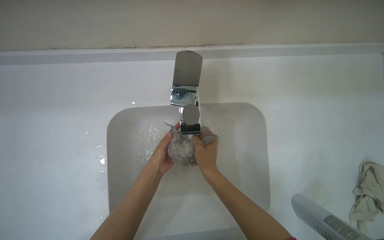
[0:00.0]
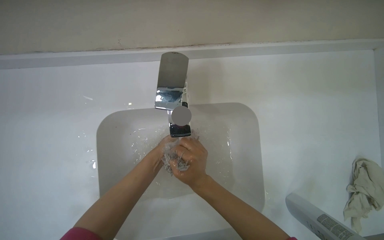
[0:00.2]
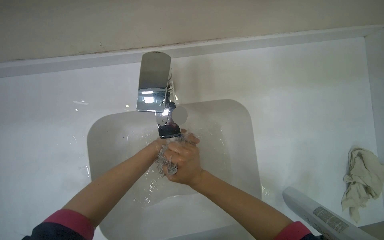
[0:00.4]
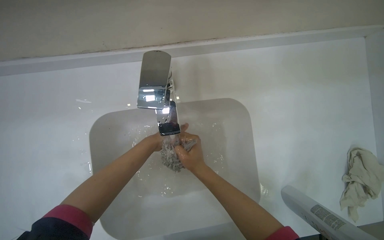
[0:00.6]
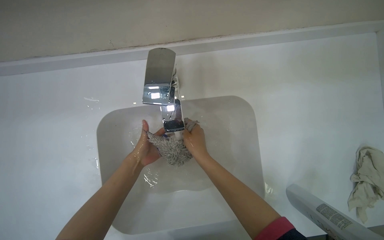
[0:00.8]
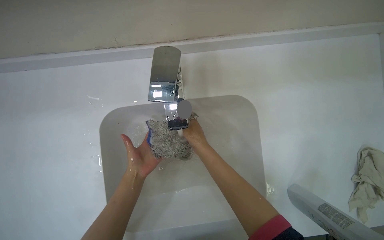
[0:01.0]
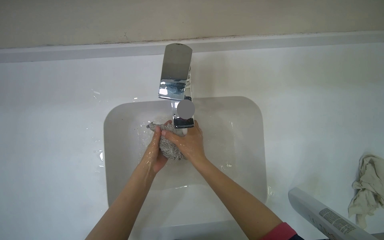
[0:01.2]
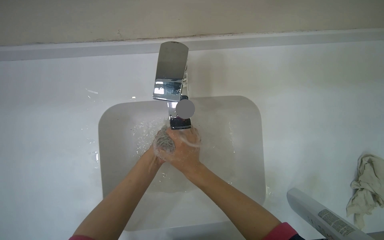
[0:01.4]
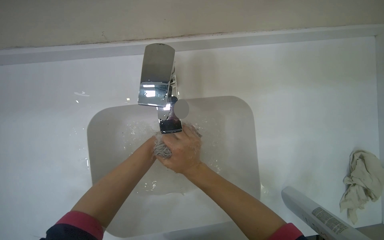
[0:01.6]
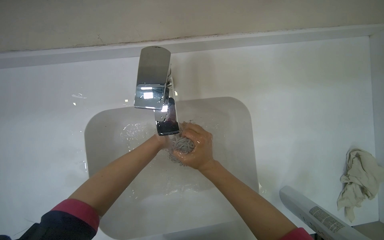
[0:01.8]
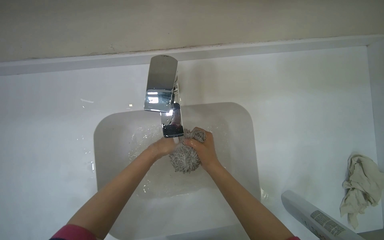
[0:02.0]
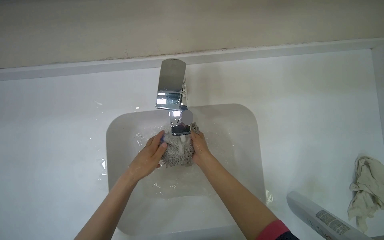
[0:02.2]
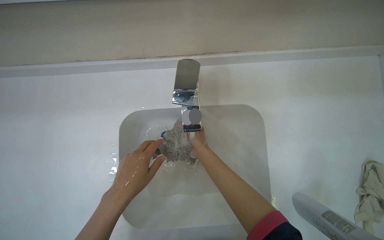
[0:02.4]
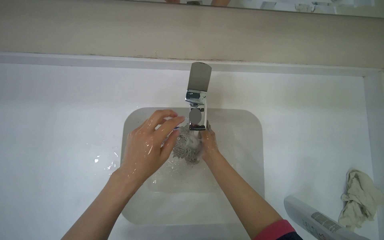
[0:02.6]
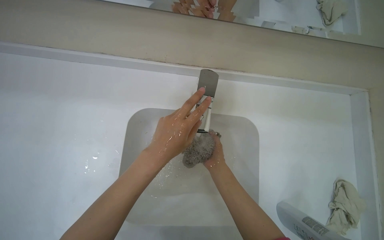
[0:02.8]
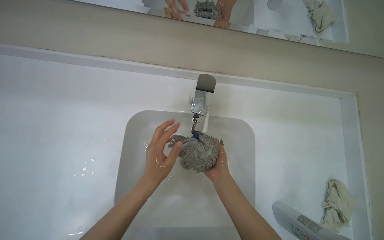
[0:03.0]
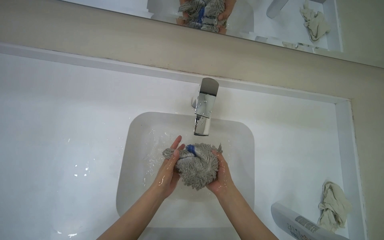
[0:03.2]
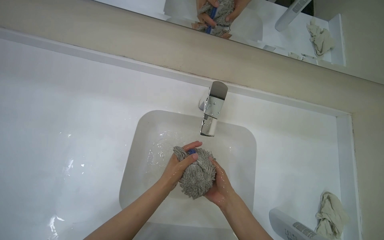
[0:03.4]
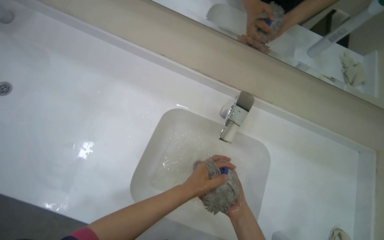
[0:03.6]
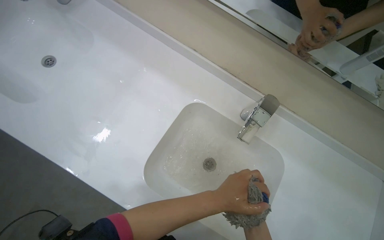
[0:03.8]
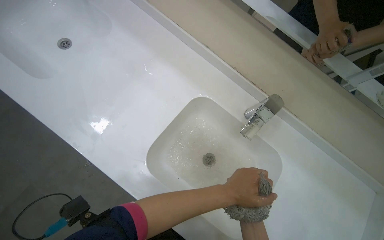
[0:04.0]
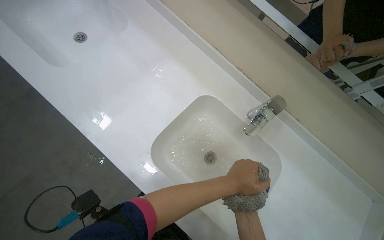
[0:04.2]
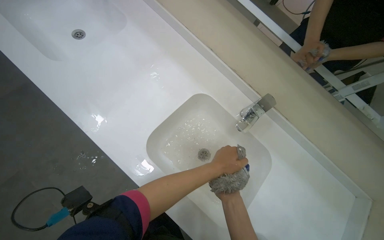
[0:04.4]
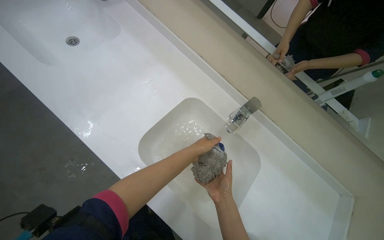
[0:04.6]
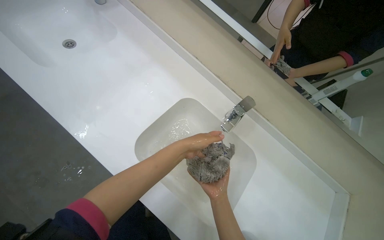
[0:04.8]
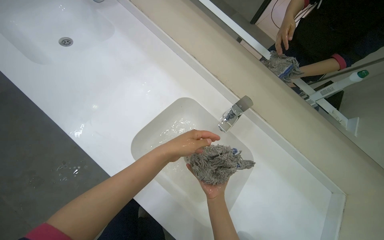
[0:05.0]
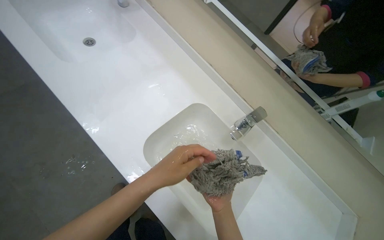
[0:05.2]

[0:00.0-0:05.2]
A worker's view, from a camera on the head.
Job: preparing cleaning supplies.
The whole recording: Washing and wringing mop head. The worker washes and wrings the mop head in the sink.
0:01.8 to 0:03.4: The camera pitches upward, by approximately 15 degrees. The left hand shifts about 10 cm down the picture, and moves approximately 30 cm nearer to the camera and comes back; the right hand reaches about 5 cm farther from the camera, then returns.
0:03.4 to 0:05.2: The view tilts some 15 degrees upward. The scene turns some 35 degrees clockwise in the picture.
